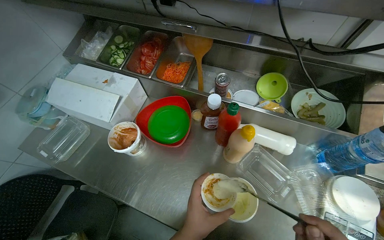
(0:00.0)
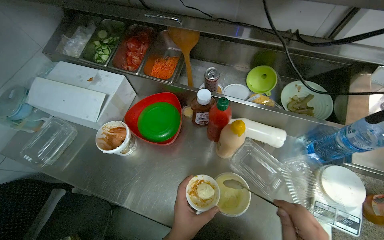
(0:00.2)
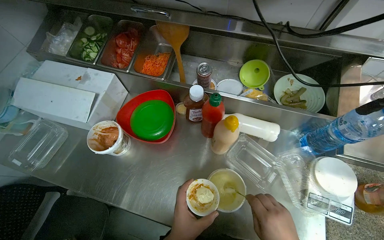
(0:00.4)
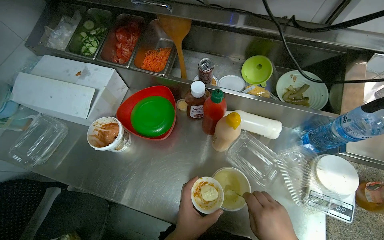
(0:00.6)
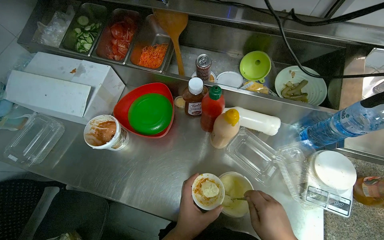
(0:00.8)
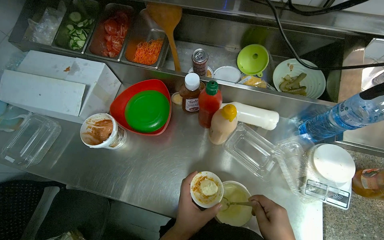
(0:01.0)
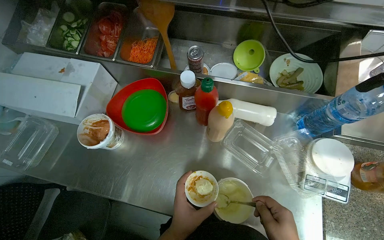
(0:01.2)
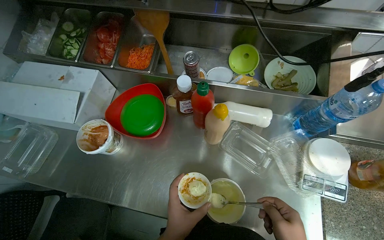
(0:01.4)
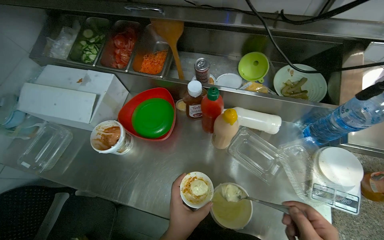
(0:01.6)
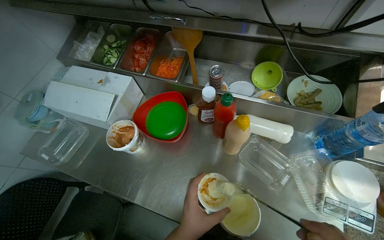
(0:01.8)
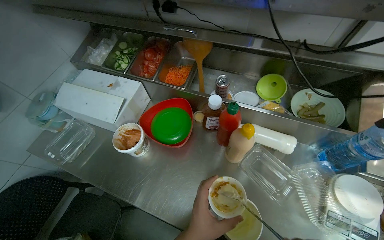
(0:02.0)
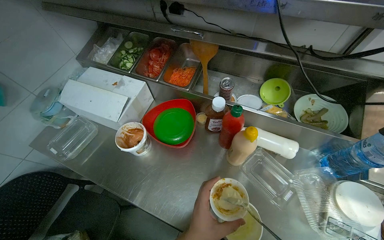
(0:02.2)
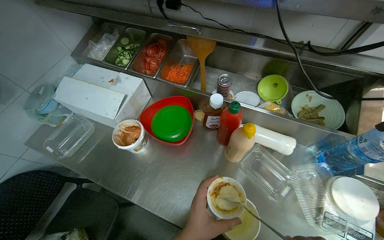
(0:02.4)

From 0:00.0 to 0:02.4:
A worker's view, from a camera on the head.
Job: preparing food.
The whole recording: Mixing ingredients in a small cup. The worker mixes ingredients in a small cup with a spoon.
From 0:01.2 to 0:02.4: The left hand travels nearer to the camera by approximately 10 cm.

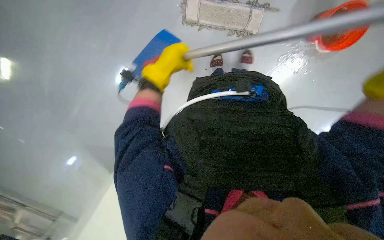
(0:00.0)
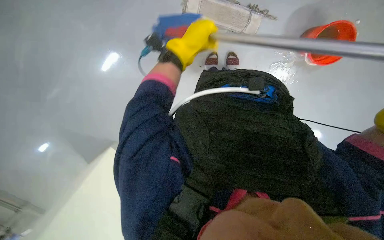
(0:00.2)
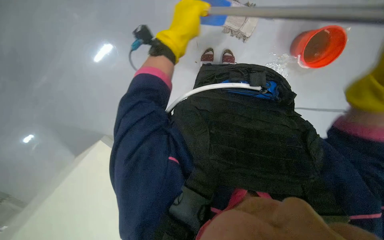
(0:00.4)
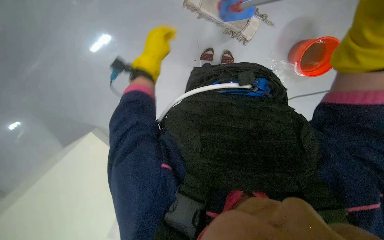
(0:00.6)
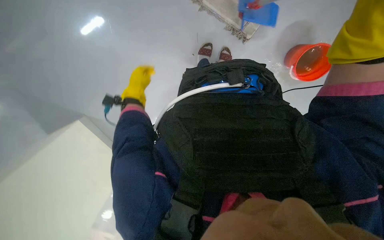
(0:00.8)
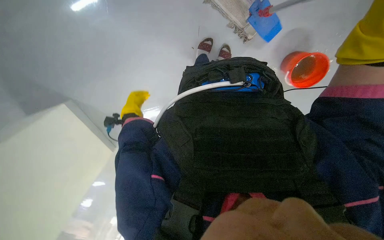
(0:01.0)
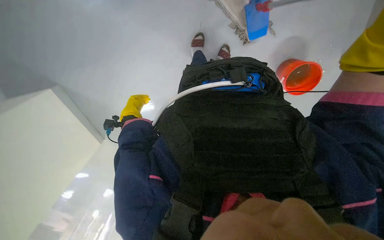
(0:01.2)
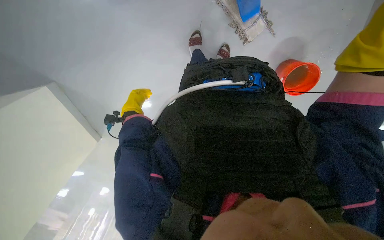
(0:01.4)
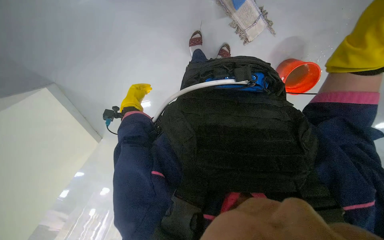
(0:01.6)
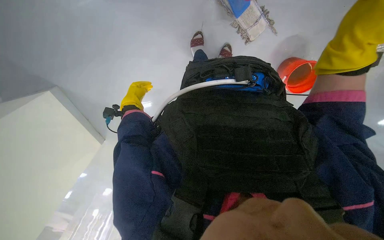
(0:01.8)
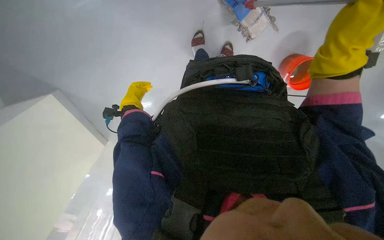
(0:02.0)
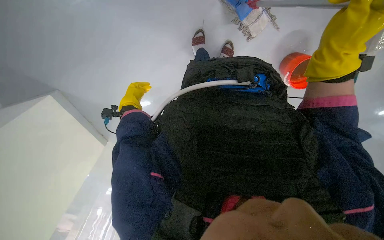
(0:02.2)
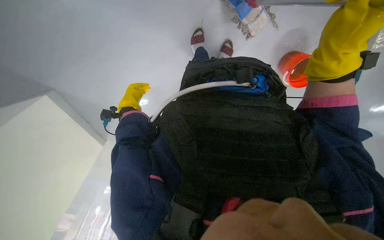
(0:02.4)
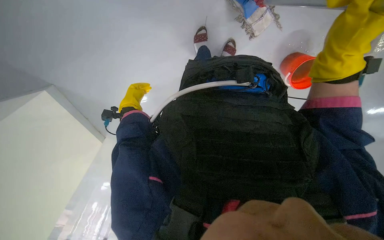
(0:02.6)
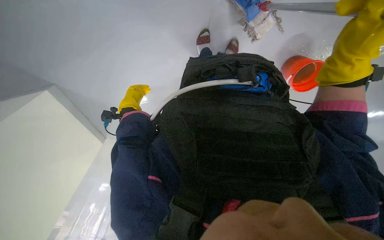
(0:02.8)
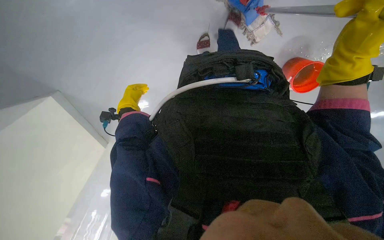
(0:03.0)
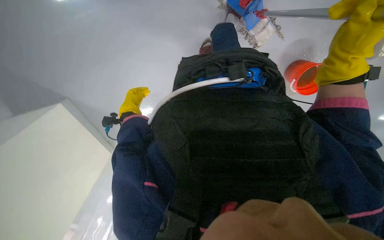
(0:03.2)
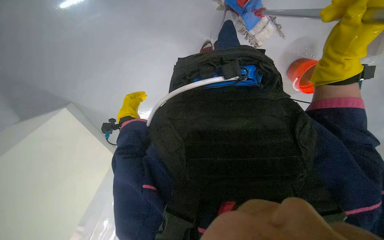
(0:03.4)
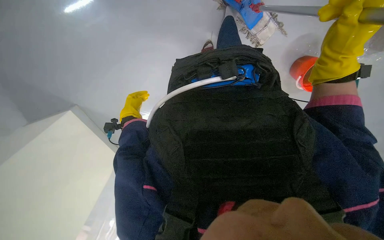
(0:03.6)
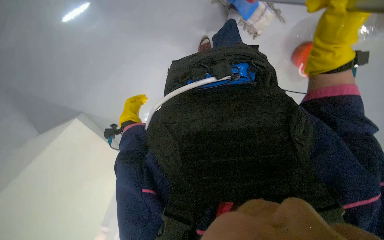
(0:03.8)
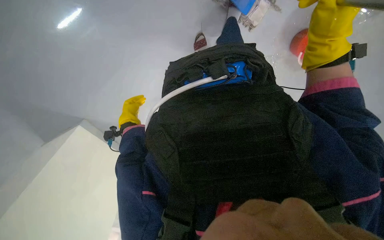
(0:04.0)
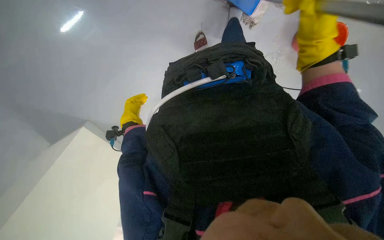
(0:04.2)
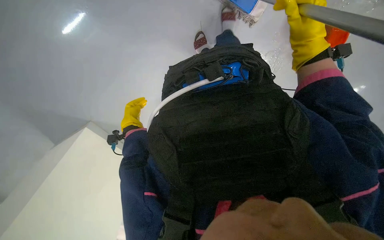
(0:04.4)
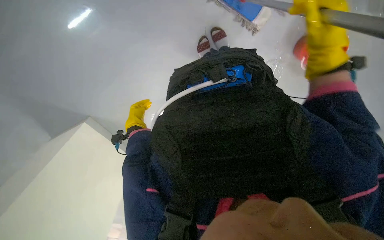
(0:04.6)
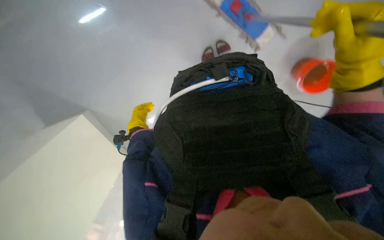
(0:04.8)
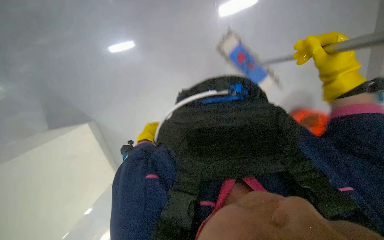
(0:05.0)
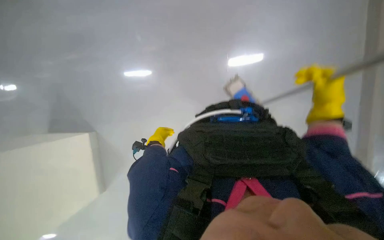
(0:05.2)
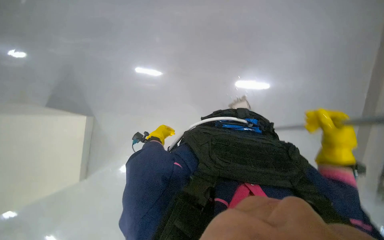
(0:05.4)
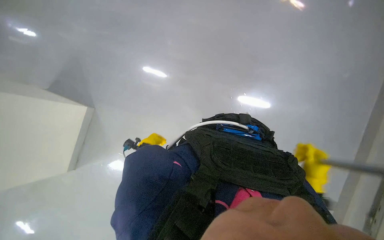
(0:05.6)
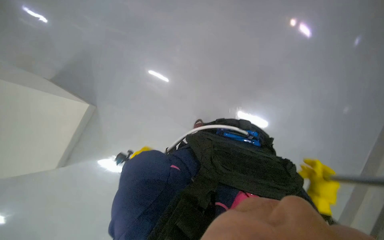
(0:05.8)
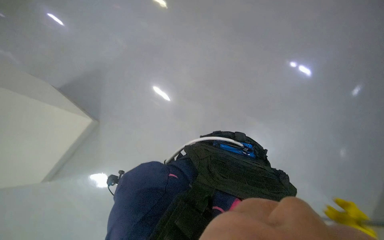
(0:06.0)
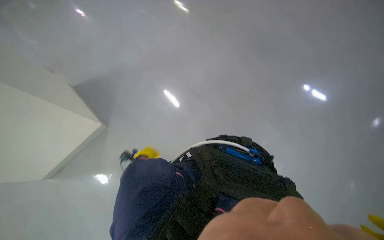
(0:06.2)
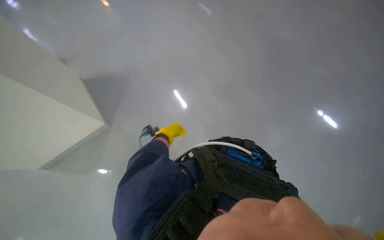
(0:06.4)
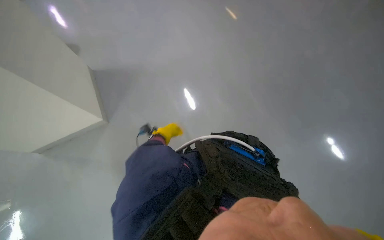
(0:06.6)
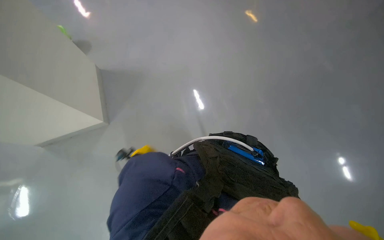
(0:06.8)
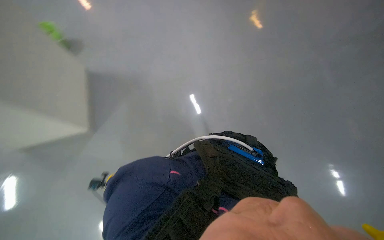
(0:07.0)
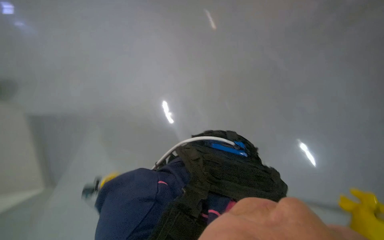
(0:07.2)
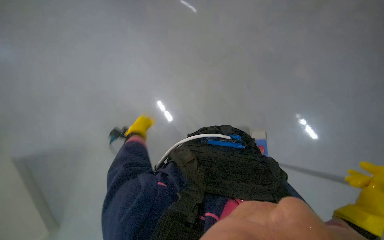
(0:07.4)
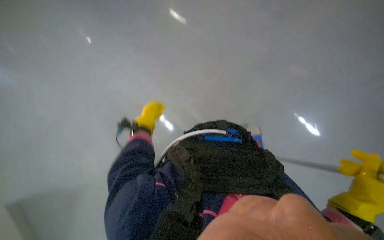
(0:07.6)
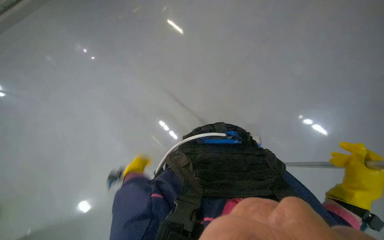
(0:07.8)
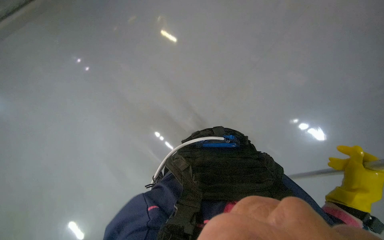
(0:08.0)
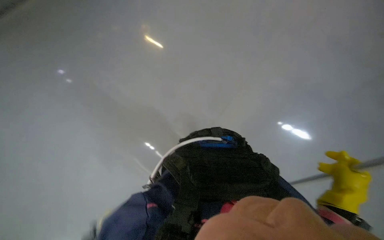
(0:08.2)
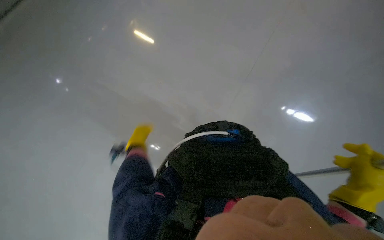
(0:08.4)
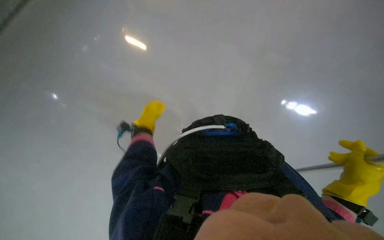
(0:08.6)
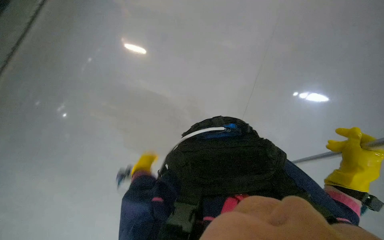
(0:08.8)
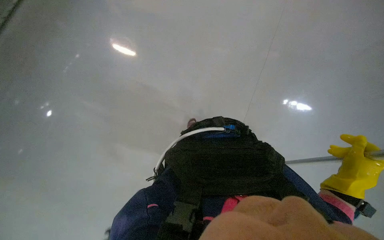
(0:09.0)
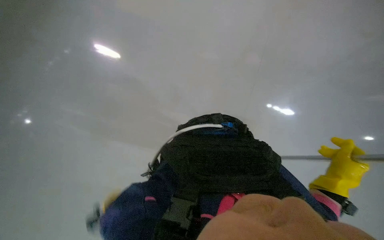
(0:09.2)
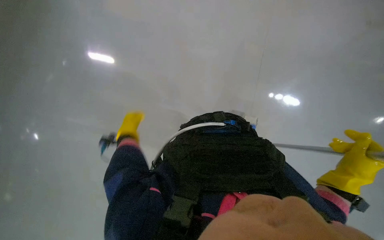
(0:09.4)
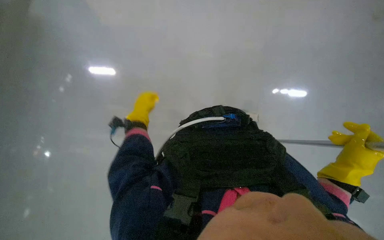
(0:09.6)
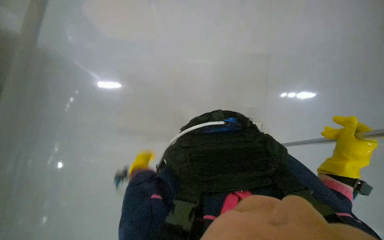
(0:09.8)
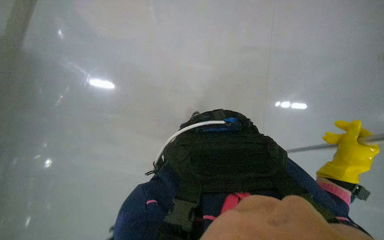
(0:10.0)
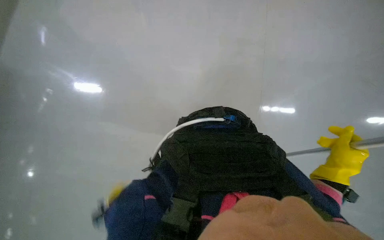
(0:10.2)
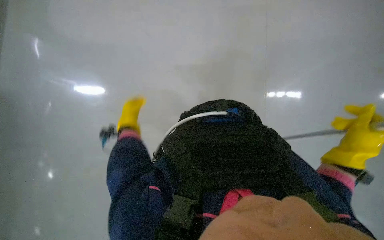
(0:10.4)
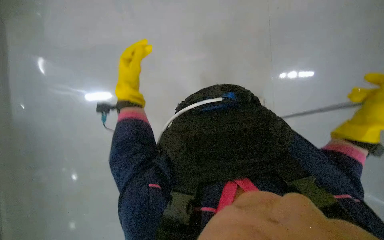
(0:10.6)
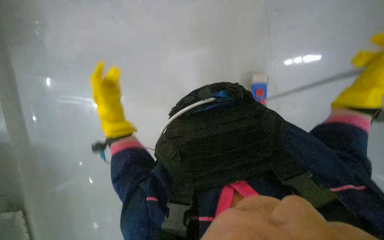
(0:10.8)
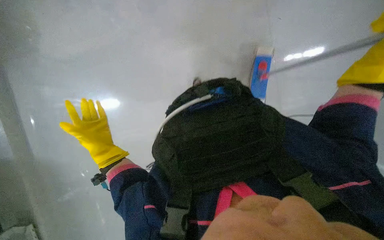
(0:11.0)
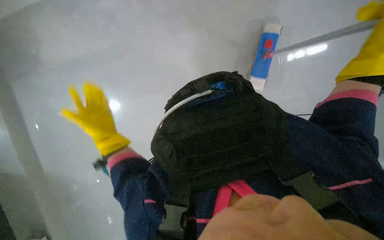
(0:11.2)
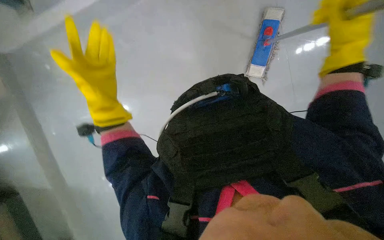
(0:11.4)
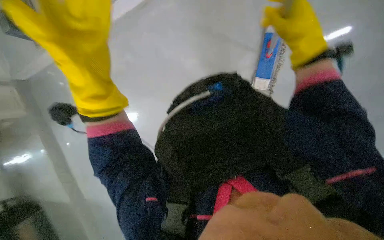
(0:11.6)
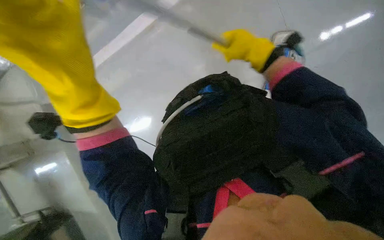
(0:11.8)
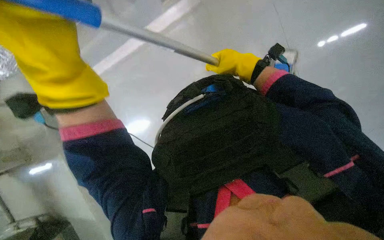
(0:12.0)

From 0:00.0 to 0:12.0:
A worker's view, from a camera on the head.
Job: mopping floor.
The whole recording: Mopping the floor. The worker mops the floor with a flat mop.
From 0:03.0 to 0:04.4: The right hand heads farther from the camera, covering roughly 10 cm.
From 0:04.4 to 0:06.0: The view tips upward by roughly 25 degrees. Everything in view rotates roughly 25 degrees clockwise.

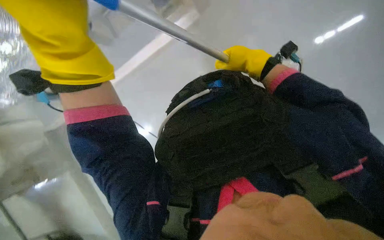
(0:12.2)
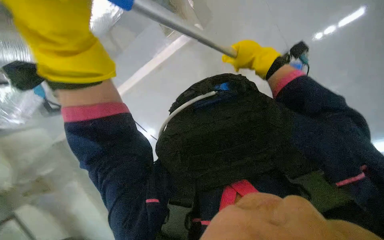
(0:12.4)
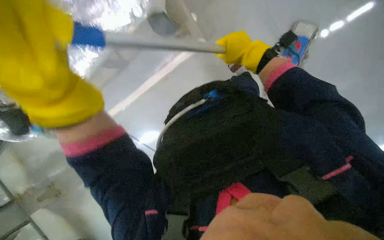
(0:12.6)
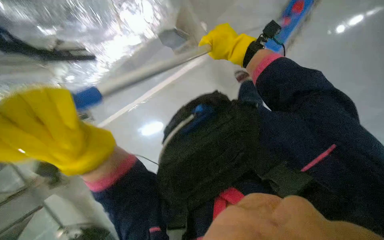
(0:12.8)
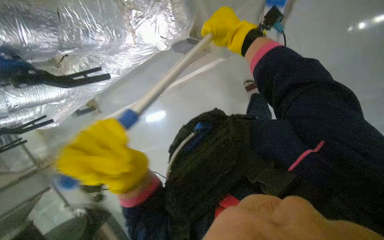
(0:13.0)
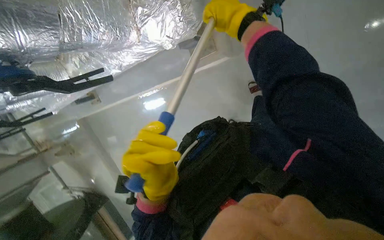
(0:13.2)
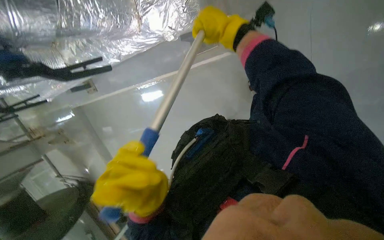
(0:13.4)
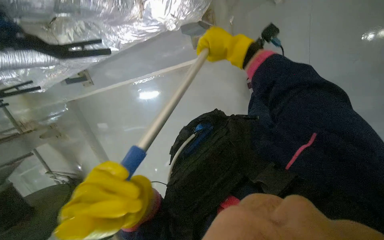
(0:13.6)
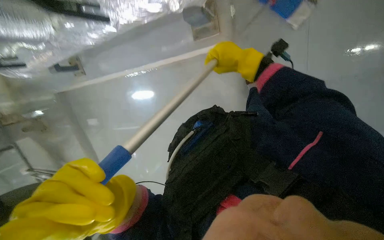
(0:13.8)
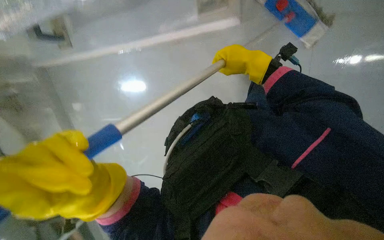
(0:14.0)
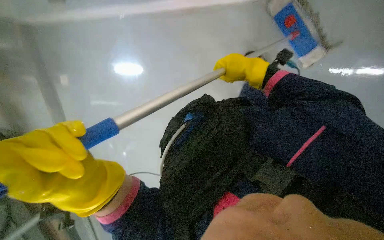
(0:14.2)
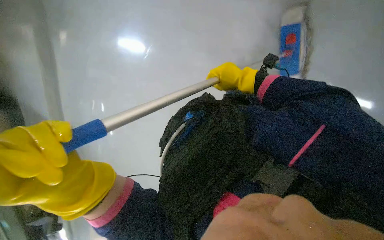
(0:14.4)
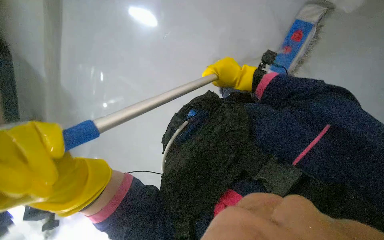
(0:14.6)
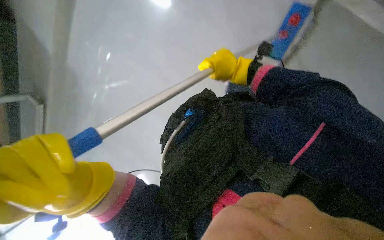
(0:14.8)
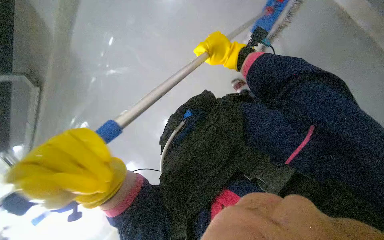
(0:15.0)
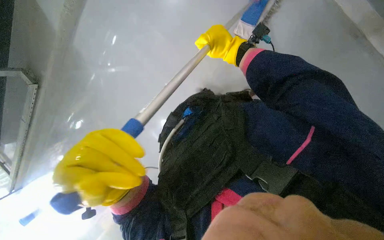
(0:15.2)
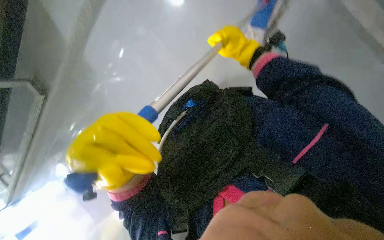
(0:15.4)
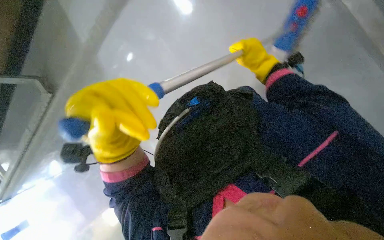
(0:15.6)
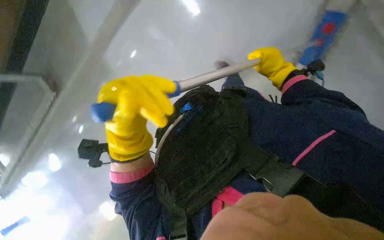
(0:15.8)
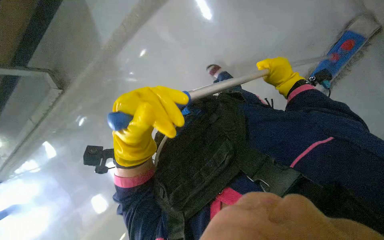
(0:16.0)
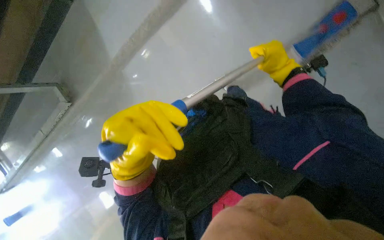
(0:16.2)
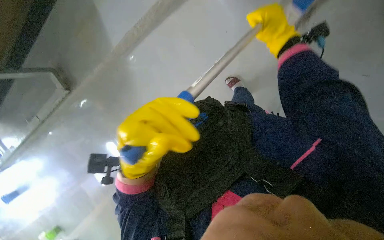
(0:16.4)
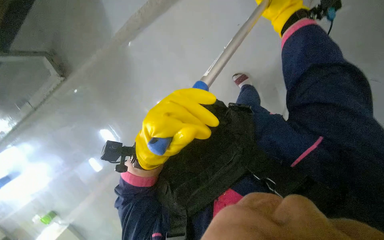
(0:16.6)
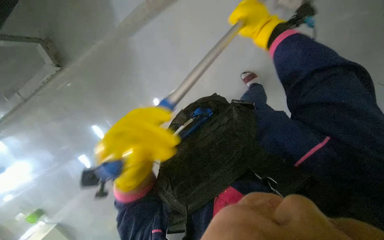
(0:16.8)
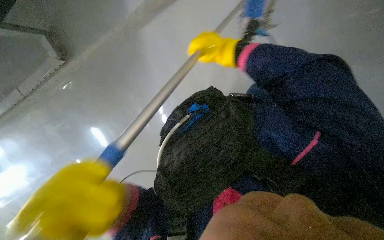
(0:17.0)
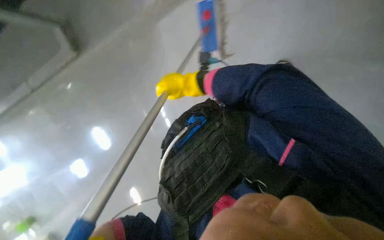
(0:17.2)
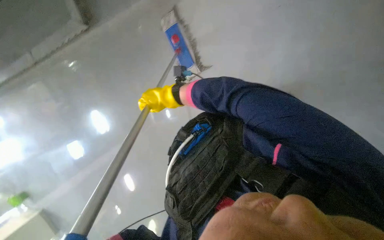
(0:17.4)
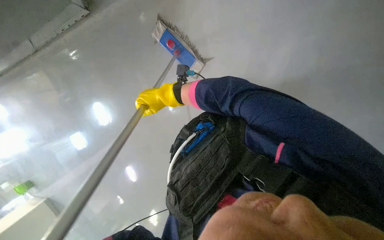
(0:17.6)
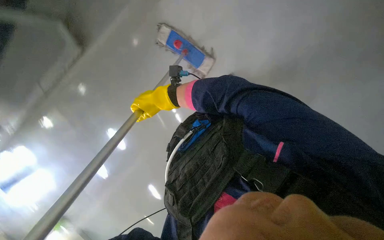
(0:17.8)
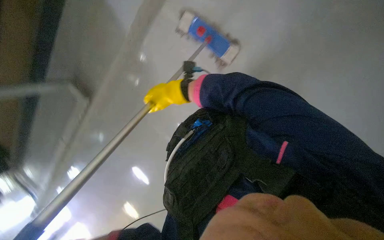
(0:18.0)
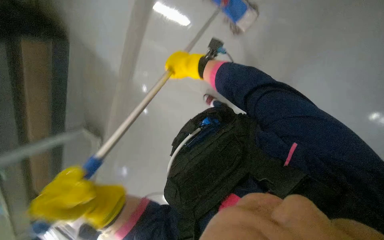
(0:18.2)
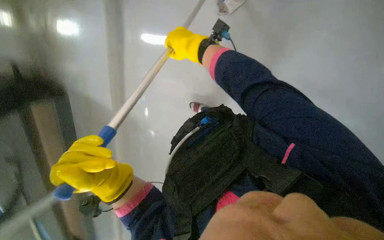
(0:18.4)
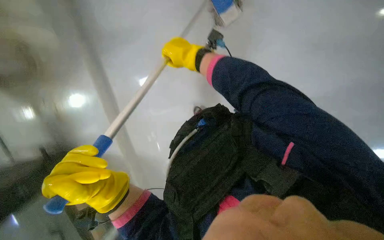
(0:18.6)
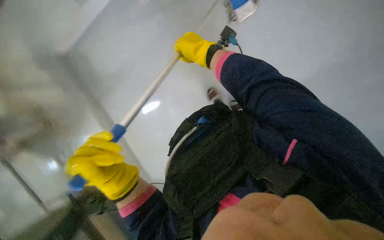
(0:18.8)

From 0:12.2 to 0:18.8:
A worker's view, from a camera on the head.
Job: mopping floor.
The whole recording: Mopping the floor. The worker mops the floor with a flat mop.
From 0:12.2 to 0:13.8: The camera pitches downward, by approximately 15 degrees. The right hand travels to the left by some 15 cm.
From 0:15.4 to 0:17.2: The right hand heads to the left and down the picture, covering approximately 25 cm.
From 0:17.2 to 0:18.8: The right hand heads nearer to the camera and up the picture, covering roughly 15 cm.
